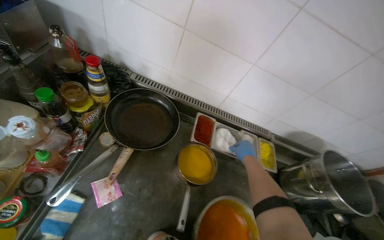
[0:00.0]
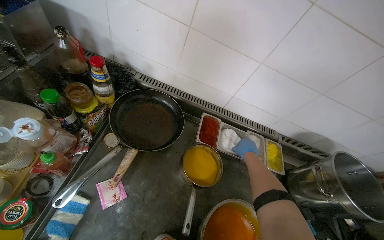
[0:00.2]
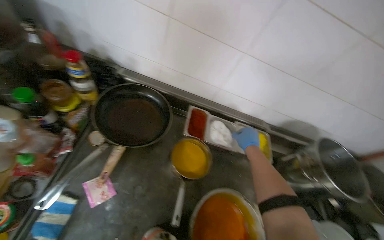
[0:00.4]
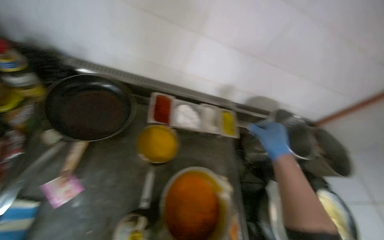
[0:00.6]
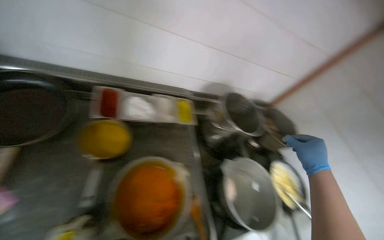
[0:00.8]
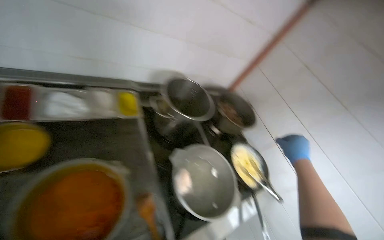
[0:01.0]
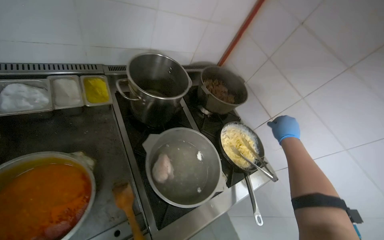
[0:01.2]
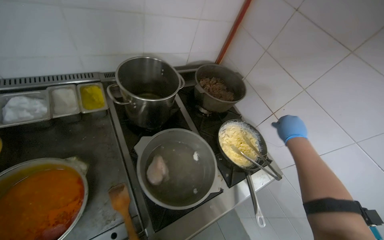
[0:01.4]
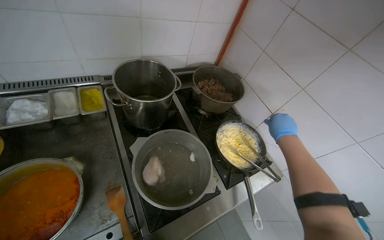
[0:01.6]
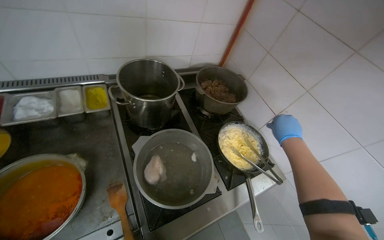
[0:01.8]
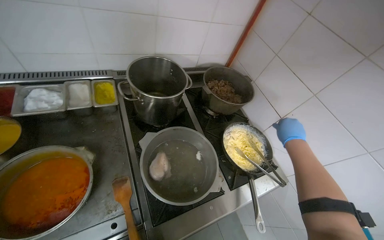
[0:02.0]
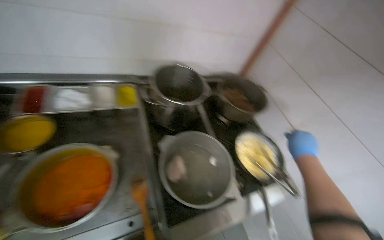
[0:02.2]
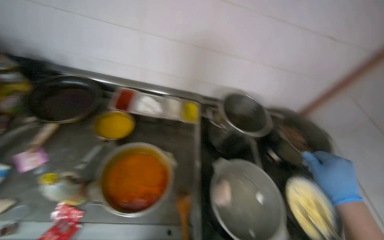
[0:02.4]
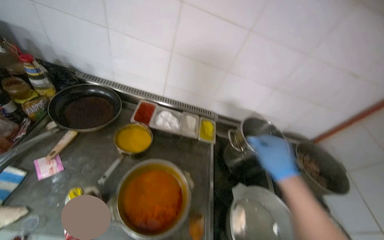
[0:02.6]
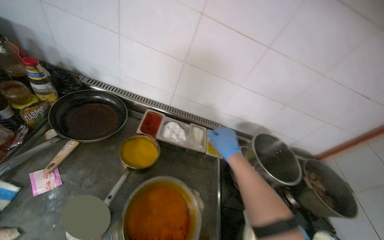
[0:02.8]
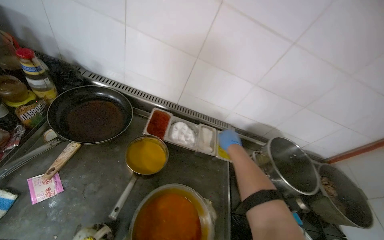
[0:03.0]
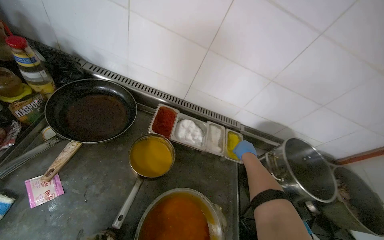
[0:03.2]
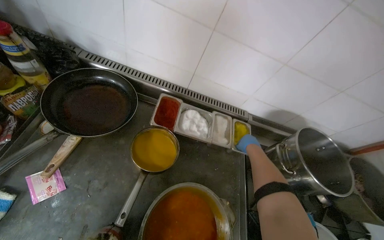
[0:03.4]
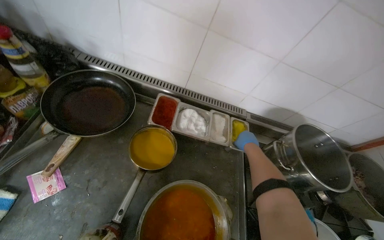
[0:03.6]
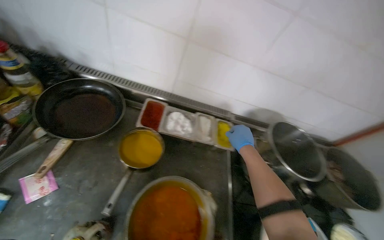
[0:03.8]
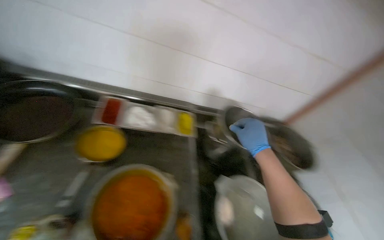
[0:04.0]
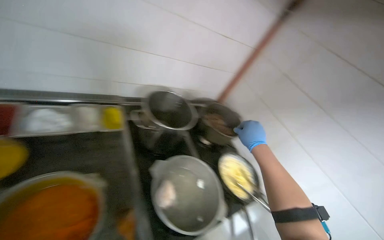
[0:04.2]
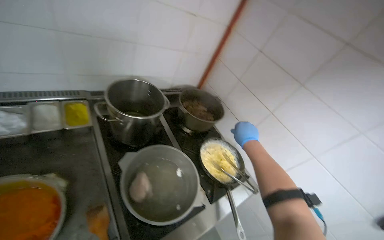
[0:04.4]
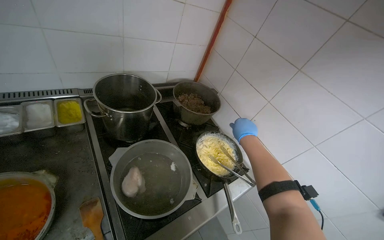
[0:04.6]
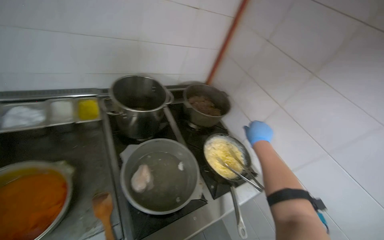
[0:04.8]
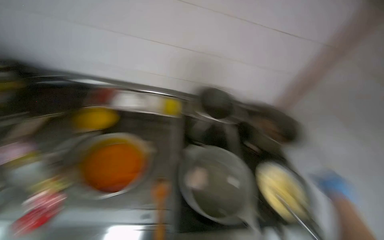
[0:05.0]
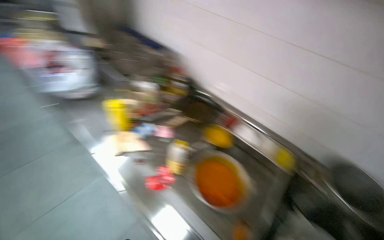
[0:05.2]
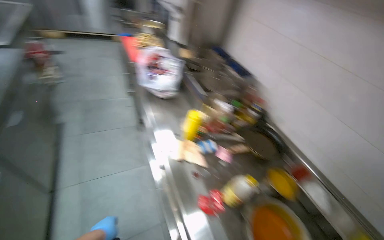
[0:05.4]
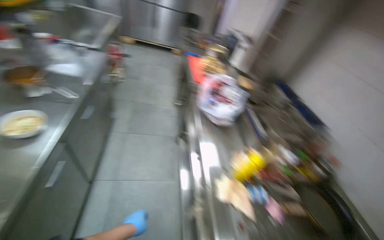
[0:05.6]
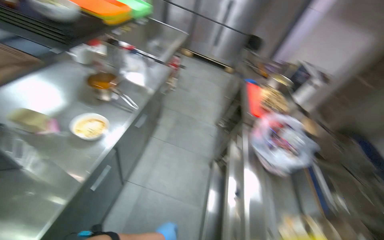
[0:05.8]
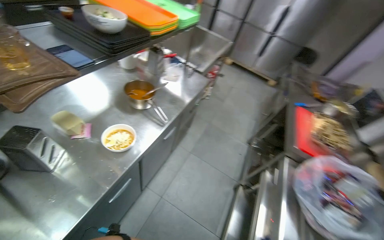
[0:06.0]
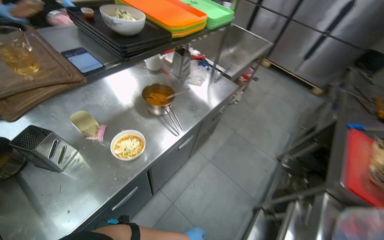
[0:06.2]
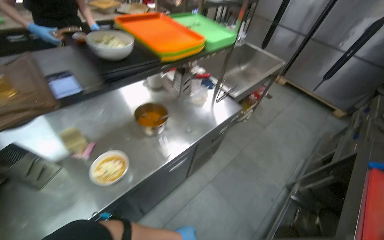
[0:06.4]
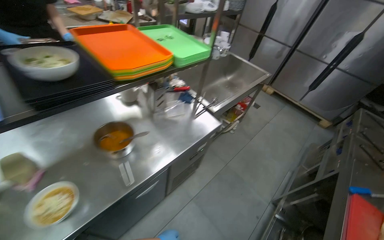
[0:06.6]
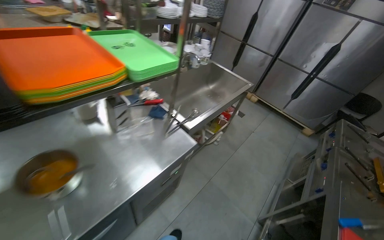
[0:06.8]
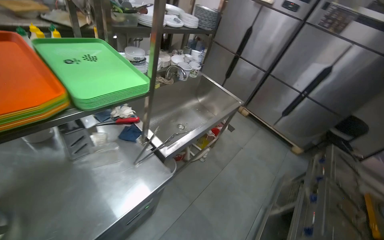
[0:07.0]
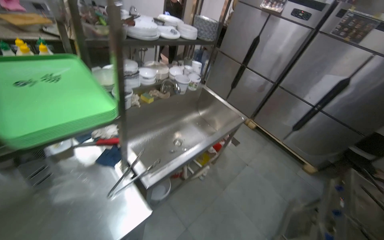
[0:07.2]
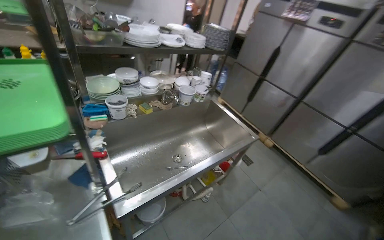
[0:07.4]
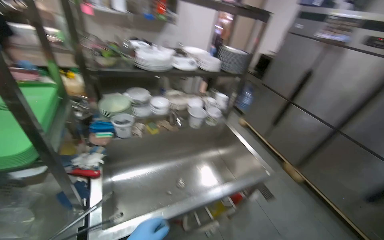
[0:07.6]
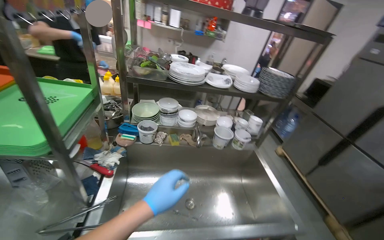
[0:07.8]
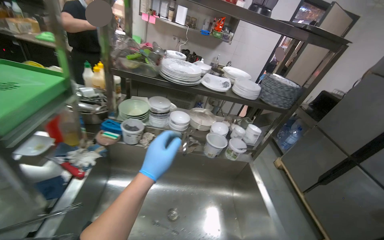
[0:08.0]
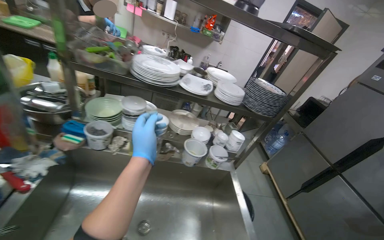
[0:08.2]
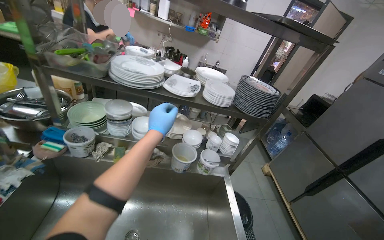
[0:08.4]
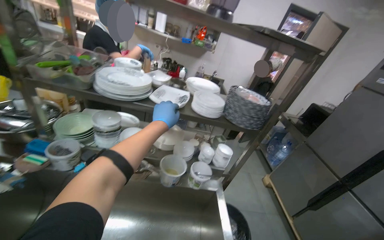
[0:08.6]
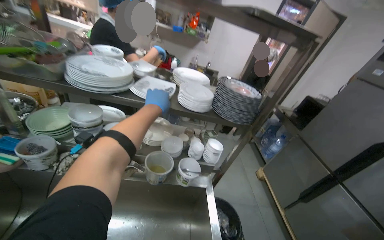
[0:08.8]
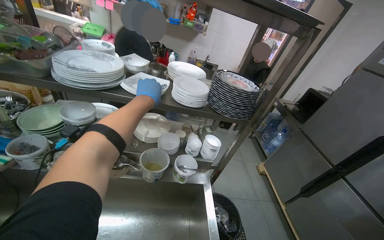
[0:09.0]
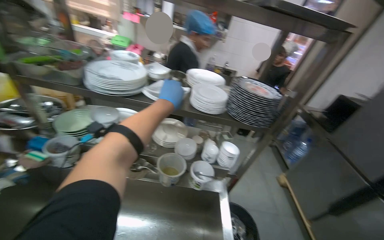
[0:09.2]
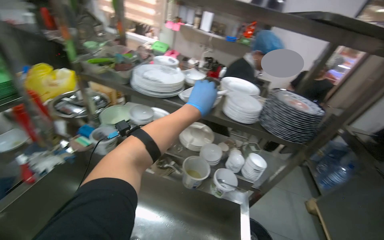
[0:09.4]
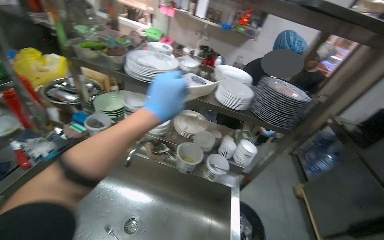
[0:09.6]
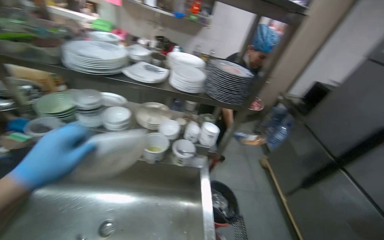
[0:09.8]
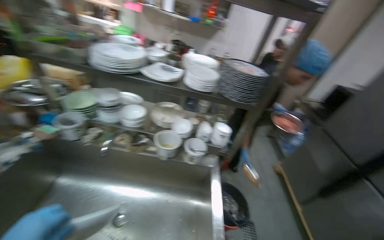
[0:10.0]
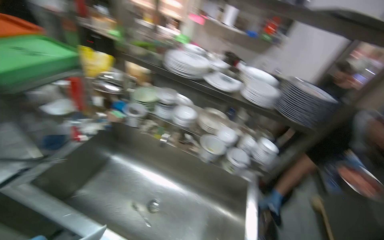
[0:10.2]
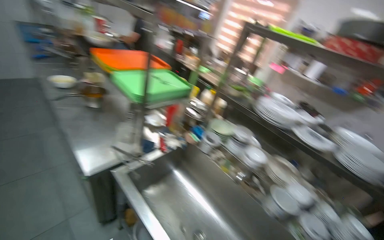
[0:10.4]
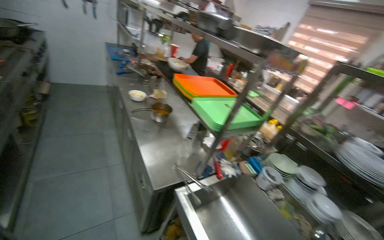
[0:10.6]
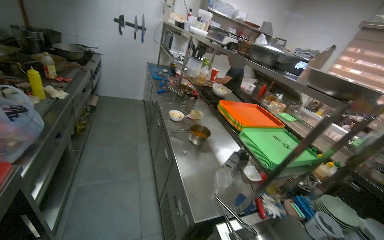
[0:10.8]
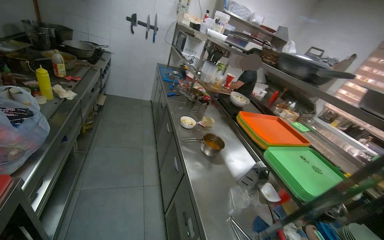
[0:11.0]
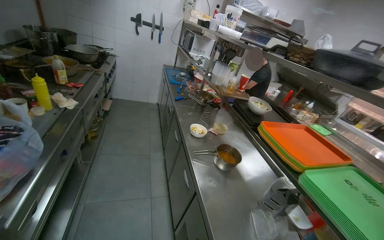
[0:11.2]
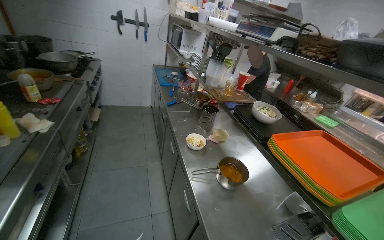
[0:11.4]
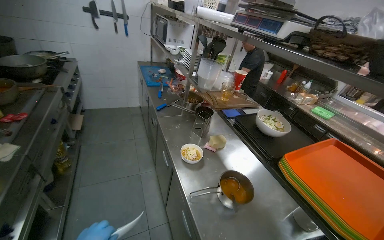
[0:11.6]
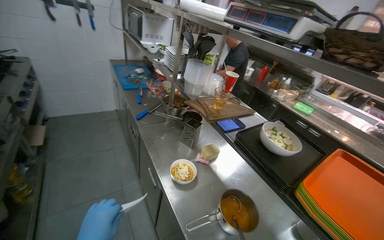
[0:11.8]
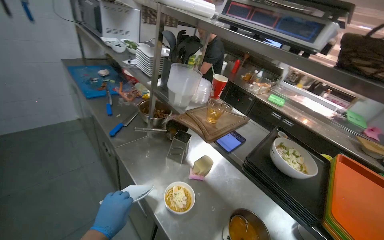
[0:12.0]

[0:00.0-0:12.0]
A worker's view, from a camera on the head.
Job: cooking food.
The whole recording: Cooking and seasoning pan ingredients. The worker adds sauce and various seasonings to a pan, then stirs the ingredients on the stove.
0:00.0 to 0:01.6: The head travels roughly 70 cm. The wearer looks about 35 degrees further to the right. The view tips downward by approximately 15 degrees.
0:01.6 to 0:03.0: The camera is carried to the left, roughly 50 cm. The head rotates about 35 degrees to the left. The wearer looks approximately 10 degrees further upward.
0:03.0 to 0:04.4: The wearer's head swings roughly 40 degrees to the right.
0:04.4 to 0:06.0: The camera is carried about 1 m. The wearer looks some 135 degrees further to the left. The wearer looks about 25 degrees further upward.
0:06.0 to 0:07.6: The wearer moves roughly 1.5 m. The head turns to the left by approximately 35 degrees. The wearer looks some 20 degrees further upward.
0:07.6 to 0:09.0: The wearer moves some 70 cm. The head turns to the left by about 20 degrees.
0:09.0 to 0:10.4: The camera travels about 40 cm. The head rotates some 45 degrees to the left. The wearer looks some 15 degrees further upward.
0:10.4 to 0:12.0: The camera travels some 1.5 m.

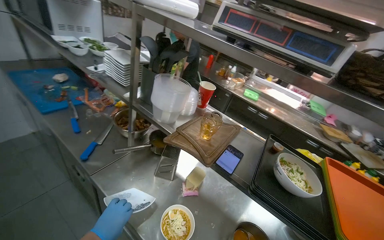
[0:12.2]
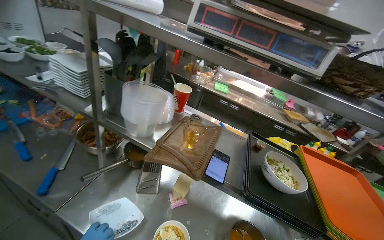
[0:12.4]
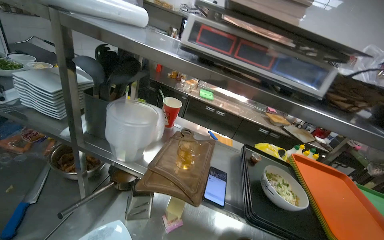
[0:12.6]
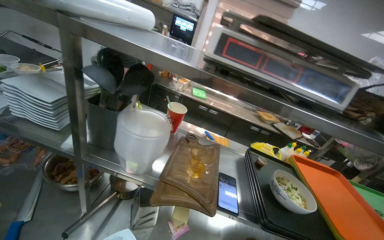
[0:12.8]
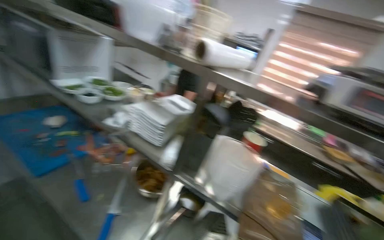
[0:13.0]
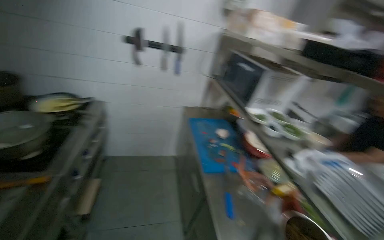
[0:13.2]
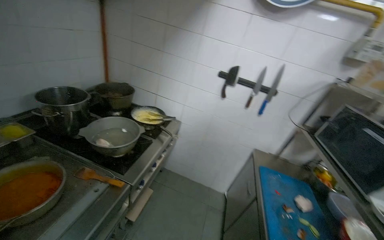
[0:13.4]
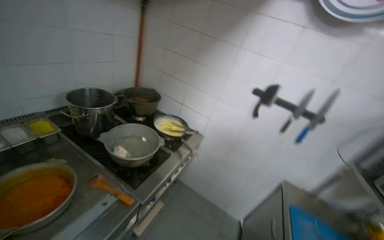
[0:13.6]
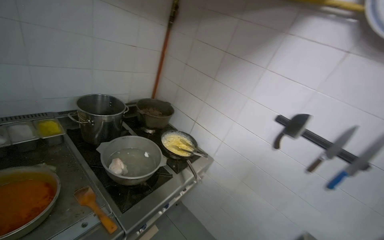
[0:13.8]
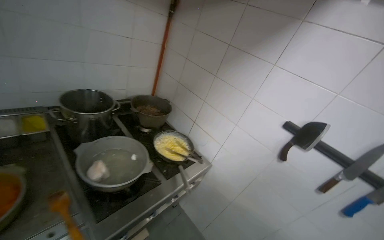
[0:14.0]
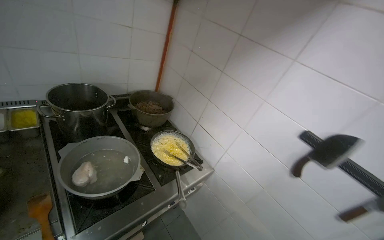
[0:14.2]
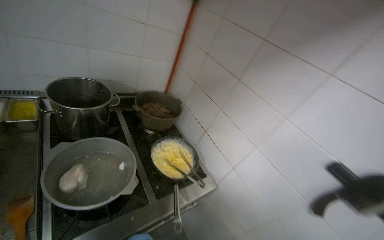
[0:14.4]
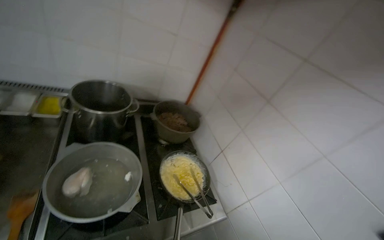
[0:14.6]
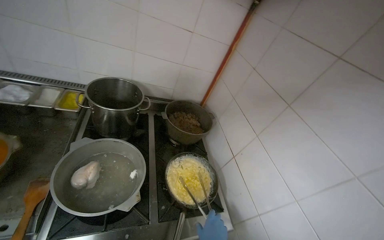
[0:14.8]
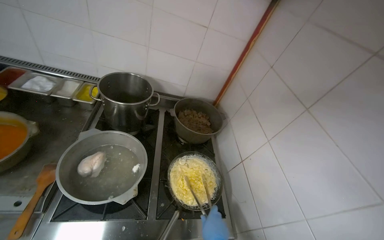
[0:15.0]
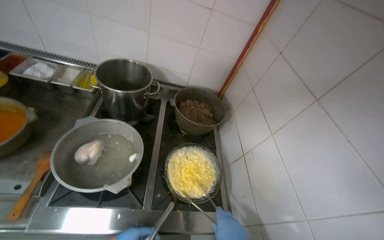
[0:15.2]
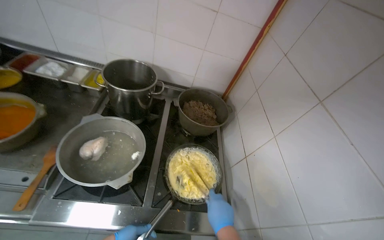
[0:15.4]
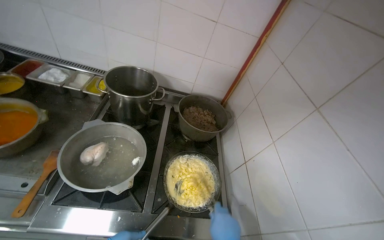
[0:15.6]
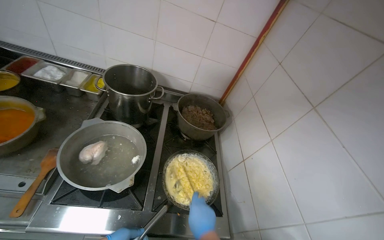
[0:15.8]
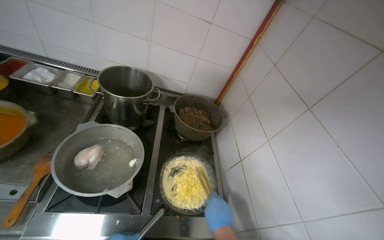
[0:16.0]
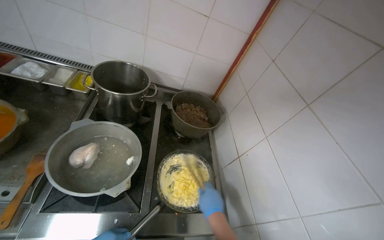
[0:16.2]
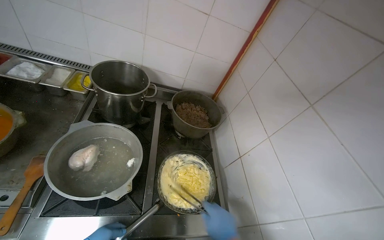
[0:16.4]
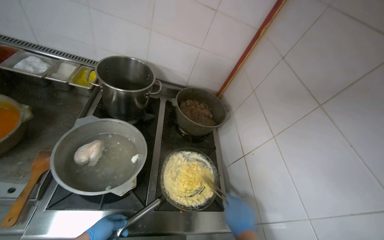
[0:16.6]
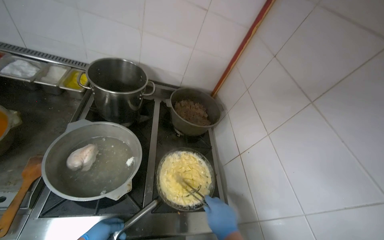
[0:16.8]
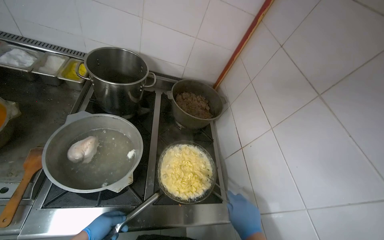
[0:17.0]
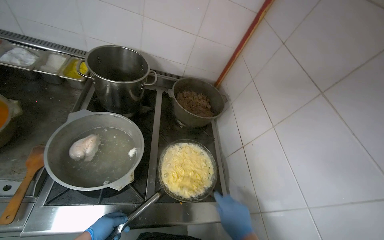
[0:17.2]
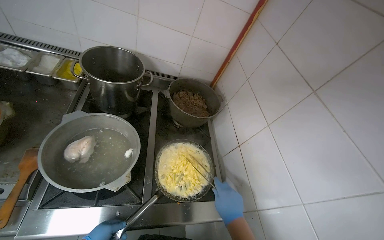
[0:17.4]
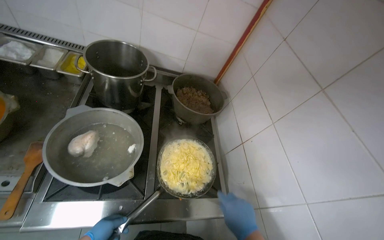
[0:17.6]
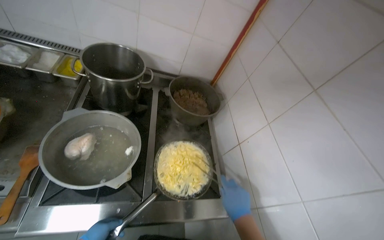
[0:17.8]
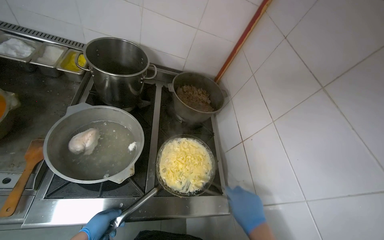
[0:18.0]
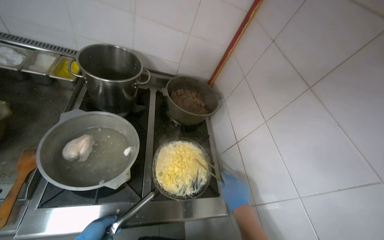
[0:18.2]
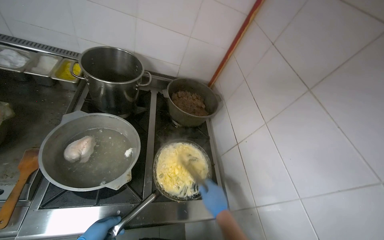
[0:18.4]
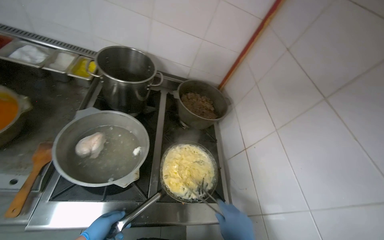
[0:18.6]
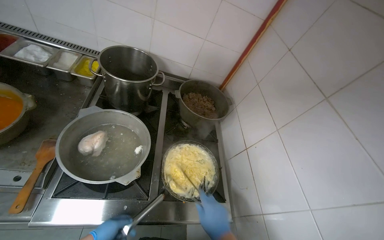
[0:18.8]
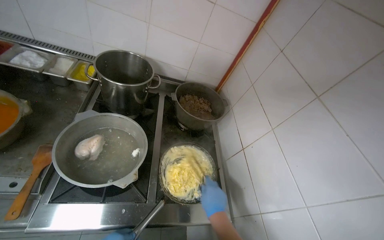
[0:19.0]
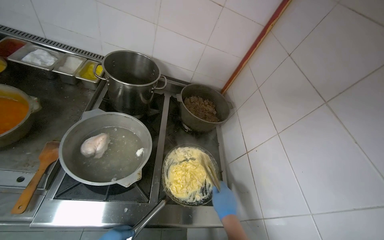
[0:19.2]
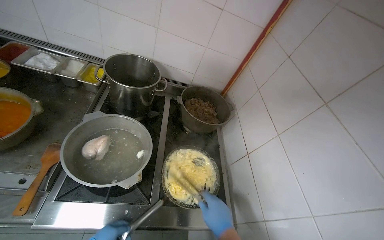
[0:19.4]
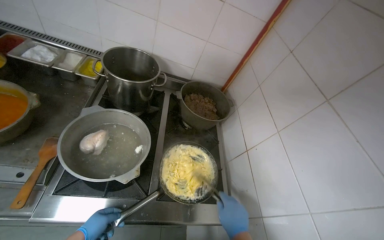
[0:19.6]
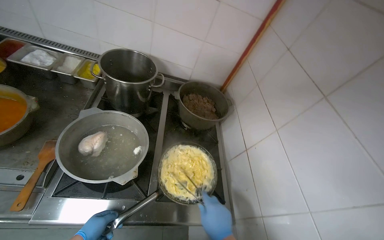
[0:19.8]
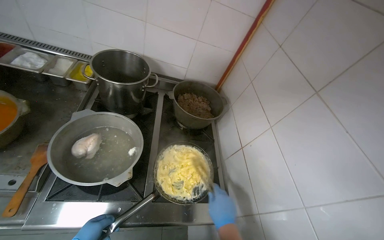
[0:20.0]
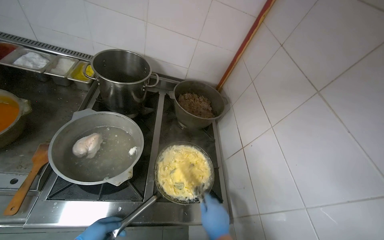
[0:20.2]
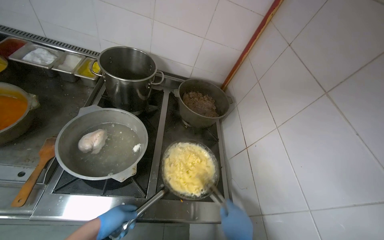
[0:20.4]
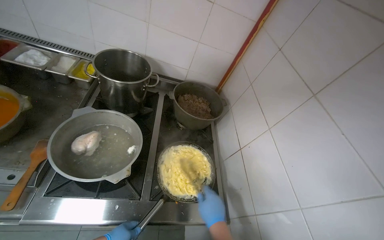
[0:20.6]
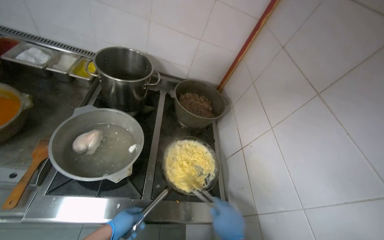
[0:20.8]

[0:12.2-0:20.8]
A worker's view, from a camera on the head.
Job: cooking food.
The whole recording: Cooking and seasoning pan ingredients. The worker adds sauce and various seasonings to a pan, then stirs the ingredients on the stove.
0:12.2 to 0:13.6: The camera travels some 90 cm. The wearer looks approximately 80 degrees further to the left. The view tilts roughly 25 degrees upward.
0:13.6 to 0:15.0: The wearer moves about 70 cm. The head rotates approximately 55 degrees to the left.
